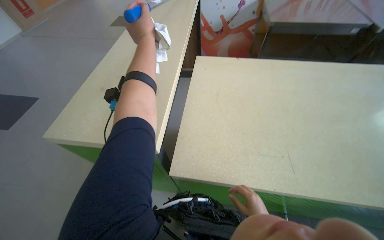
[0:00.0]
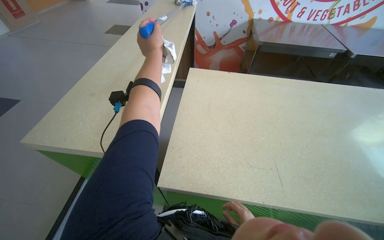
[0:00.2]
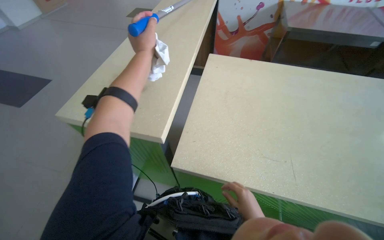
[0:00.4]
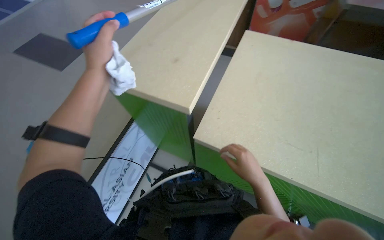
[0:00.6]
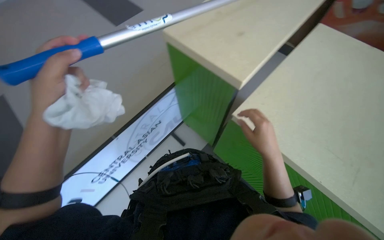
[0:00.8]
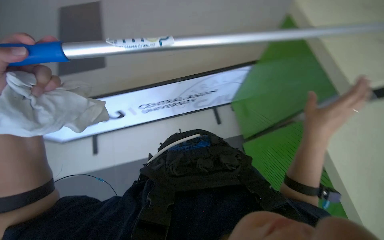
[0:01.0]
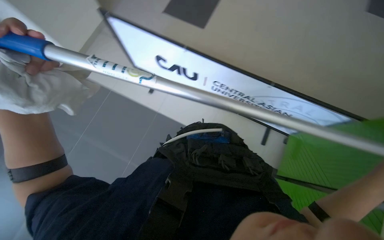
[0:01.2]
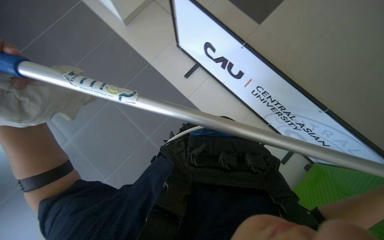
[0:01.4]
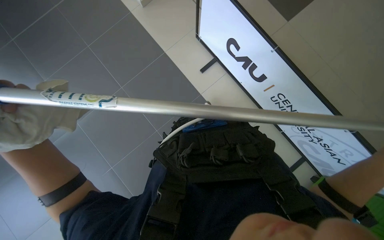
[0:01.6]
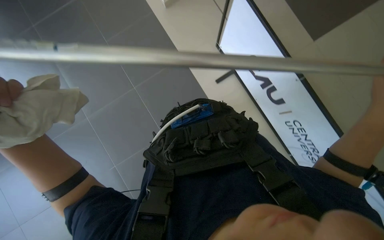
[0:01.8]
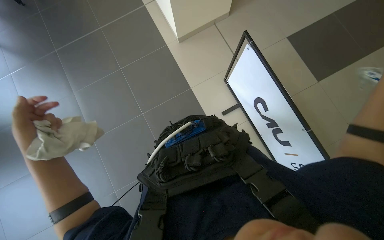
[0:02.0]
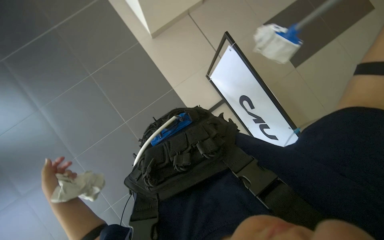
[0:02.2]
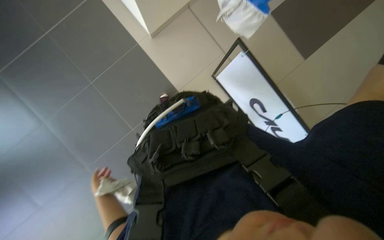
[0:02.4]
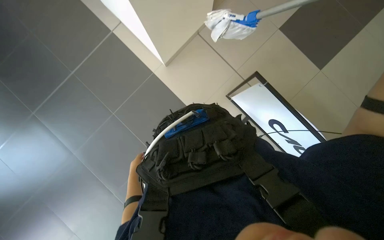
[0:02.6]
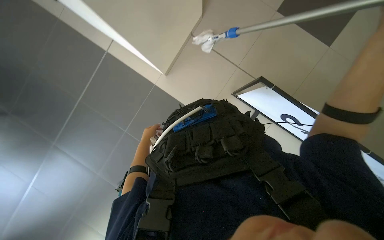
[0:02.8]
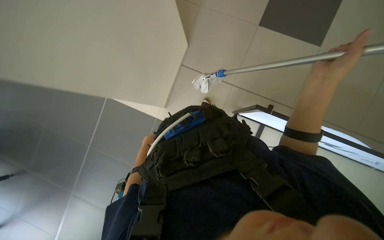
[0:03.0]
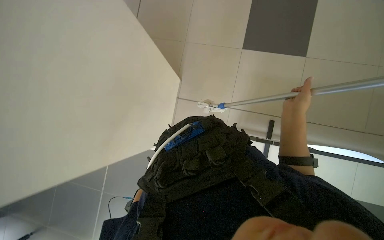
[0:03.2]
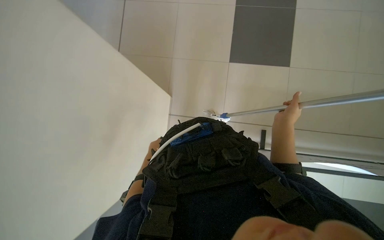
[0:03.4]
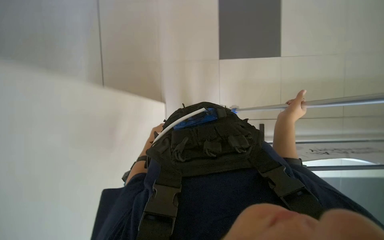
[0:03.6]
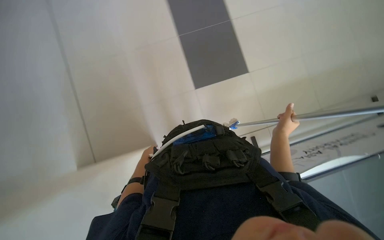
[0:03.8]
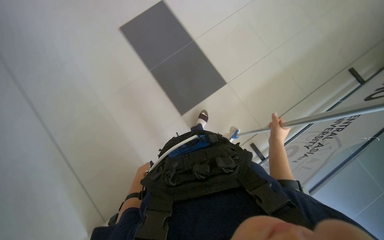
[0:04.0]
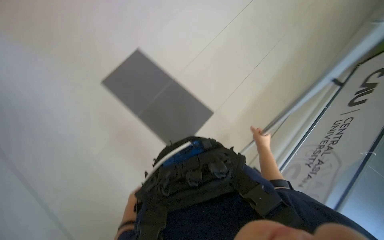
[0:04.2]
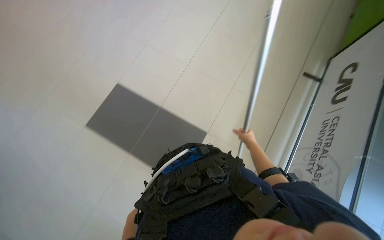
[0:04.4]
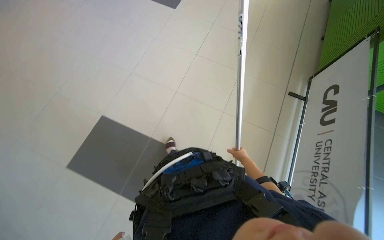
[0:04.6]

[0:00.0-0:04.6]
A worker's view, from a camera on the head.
Job: wiping surfaces.
The whole recording: Cleaning high surfaces with long-handled tool. The worker cleans various high surfaces, including the underside of counters and banners, using a long-handled tool.
0:00.0 to 0:01.6: The wearer looks roughly 125 degrees further to the left. The view tilts about 20 degrees downward.
0:03.0 to 0:04.6: The camera is carried some 60 cm. The view tips upward by approximately 25 degrees. The scene turns some 50 degrees counterclockwise in the picture.

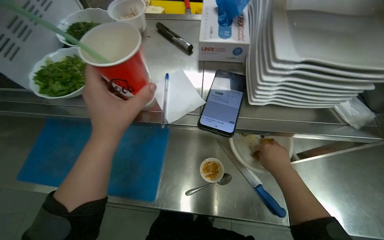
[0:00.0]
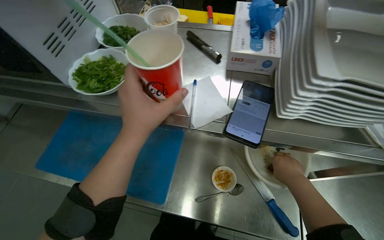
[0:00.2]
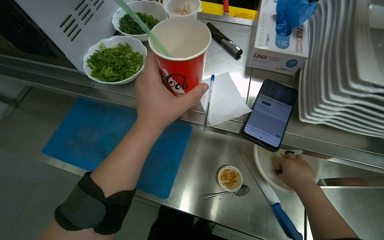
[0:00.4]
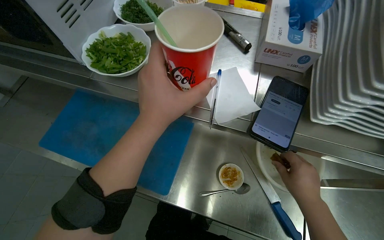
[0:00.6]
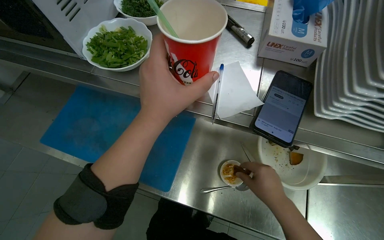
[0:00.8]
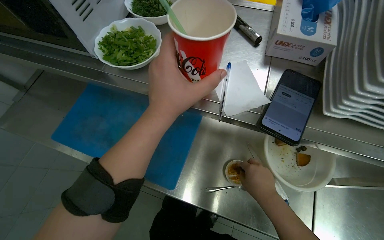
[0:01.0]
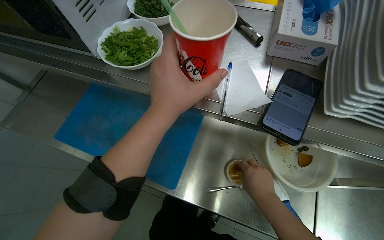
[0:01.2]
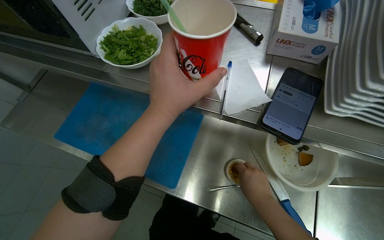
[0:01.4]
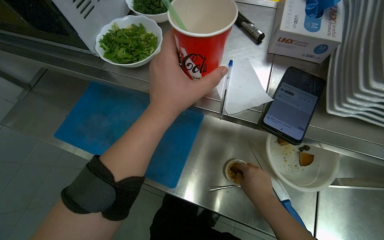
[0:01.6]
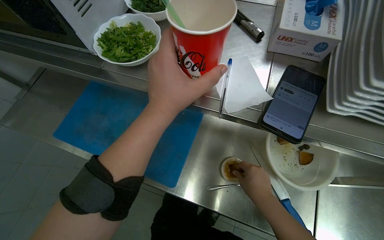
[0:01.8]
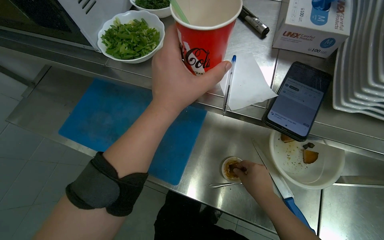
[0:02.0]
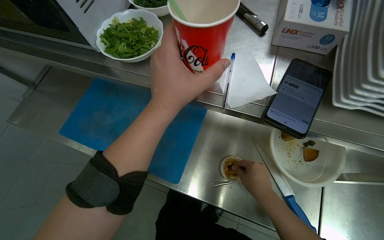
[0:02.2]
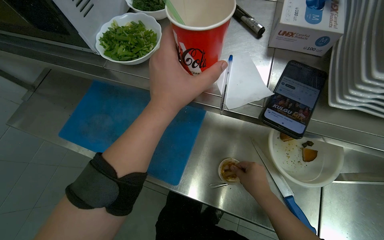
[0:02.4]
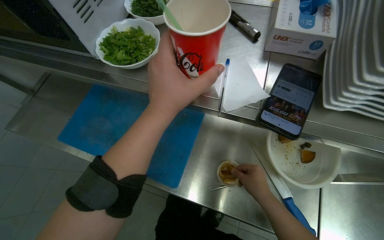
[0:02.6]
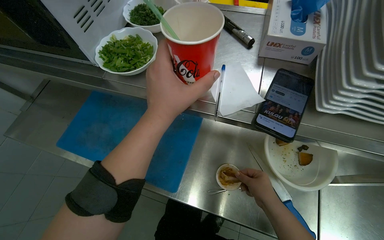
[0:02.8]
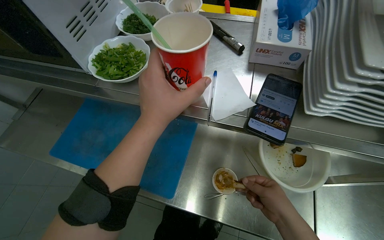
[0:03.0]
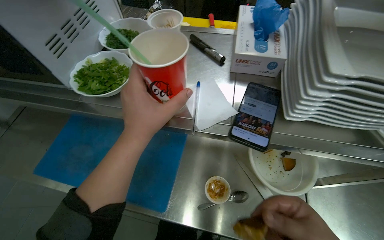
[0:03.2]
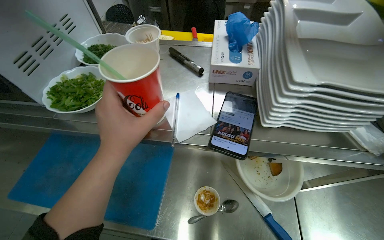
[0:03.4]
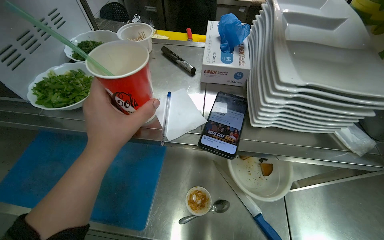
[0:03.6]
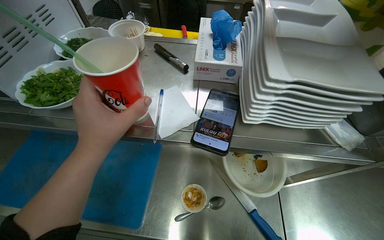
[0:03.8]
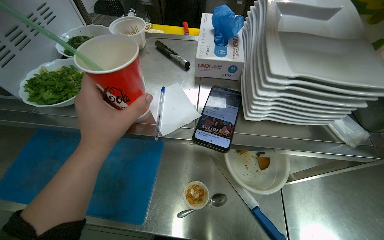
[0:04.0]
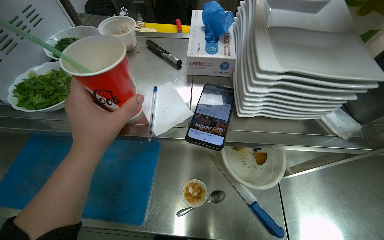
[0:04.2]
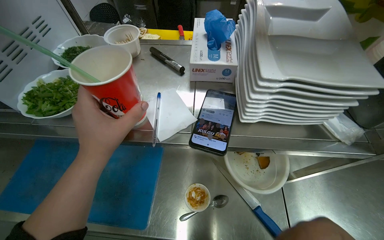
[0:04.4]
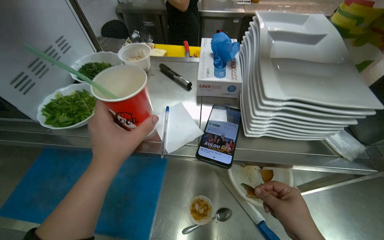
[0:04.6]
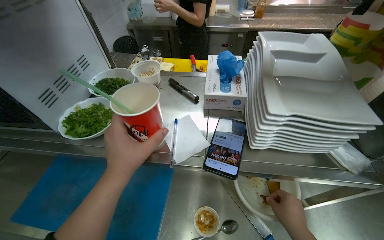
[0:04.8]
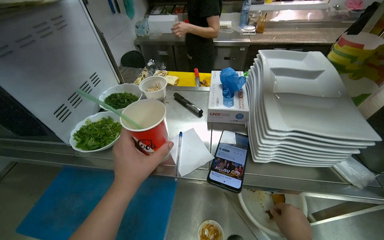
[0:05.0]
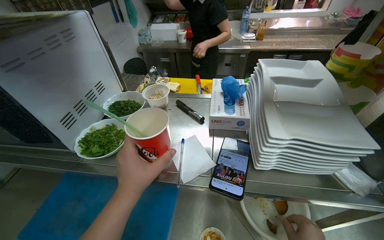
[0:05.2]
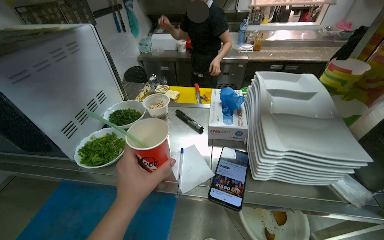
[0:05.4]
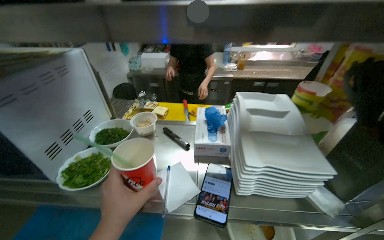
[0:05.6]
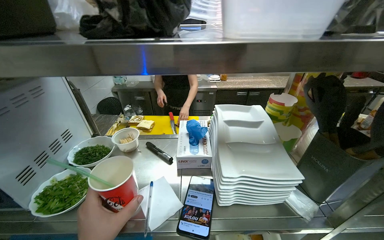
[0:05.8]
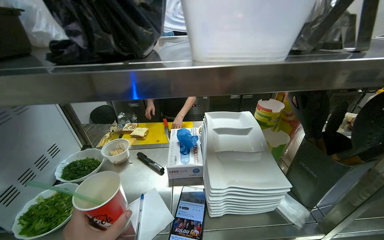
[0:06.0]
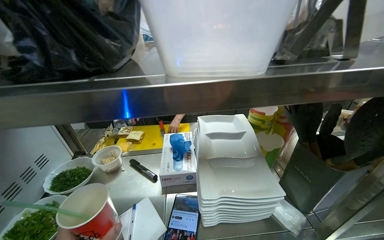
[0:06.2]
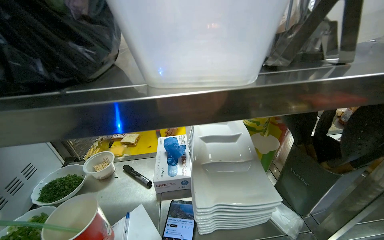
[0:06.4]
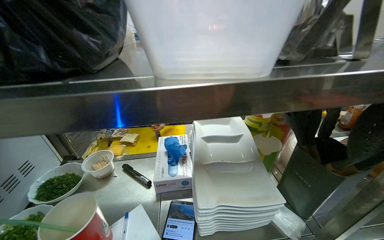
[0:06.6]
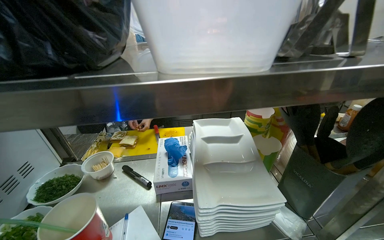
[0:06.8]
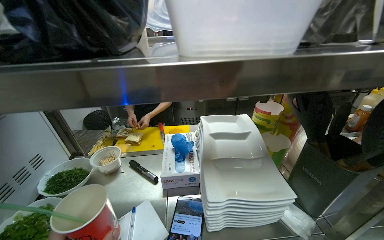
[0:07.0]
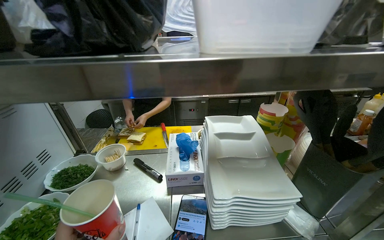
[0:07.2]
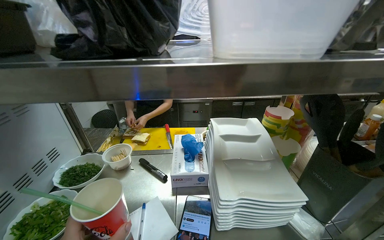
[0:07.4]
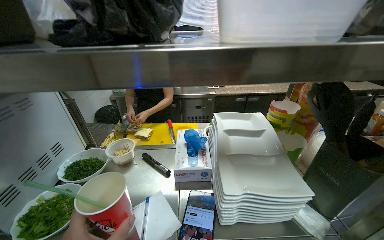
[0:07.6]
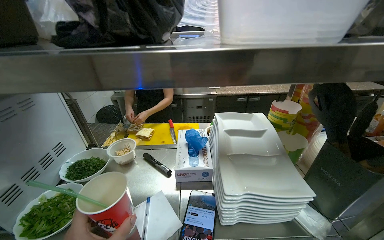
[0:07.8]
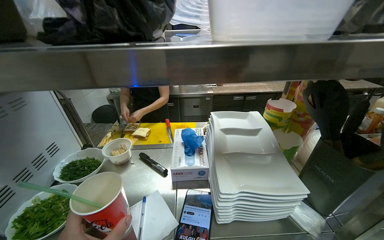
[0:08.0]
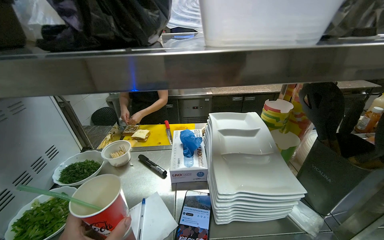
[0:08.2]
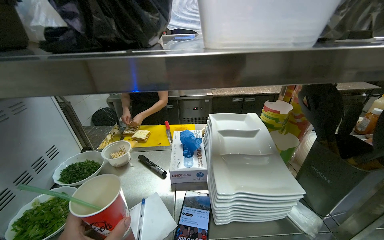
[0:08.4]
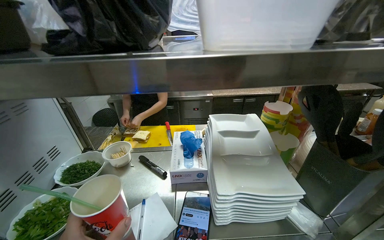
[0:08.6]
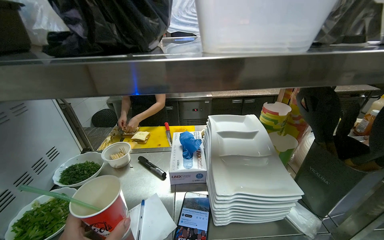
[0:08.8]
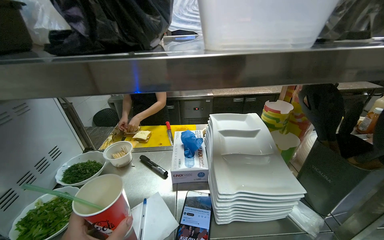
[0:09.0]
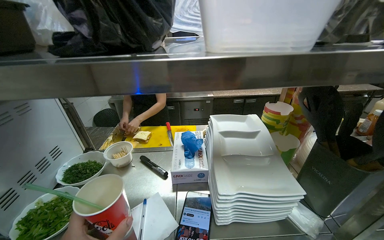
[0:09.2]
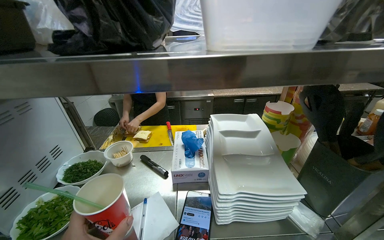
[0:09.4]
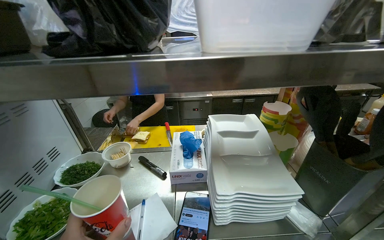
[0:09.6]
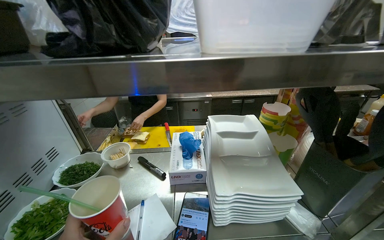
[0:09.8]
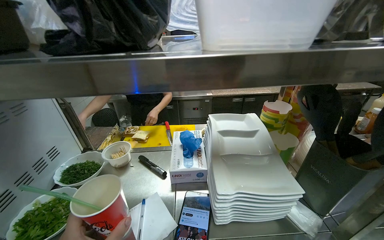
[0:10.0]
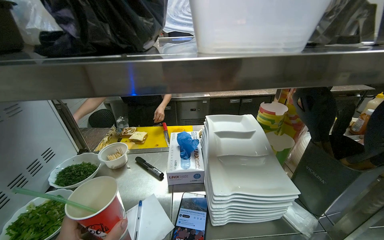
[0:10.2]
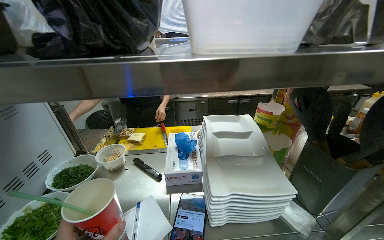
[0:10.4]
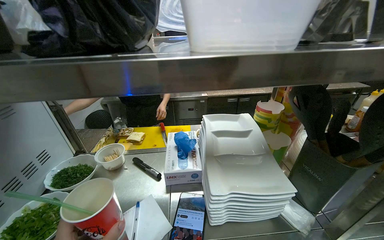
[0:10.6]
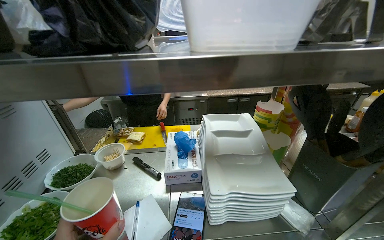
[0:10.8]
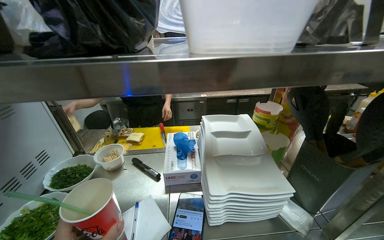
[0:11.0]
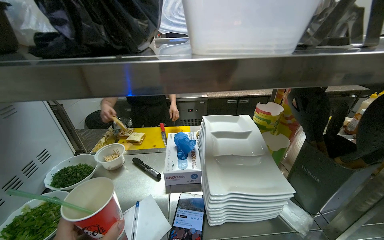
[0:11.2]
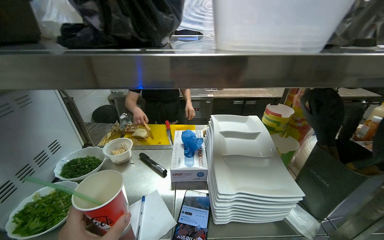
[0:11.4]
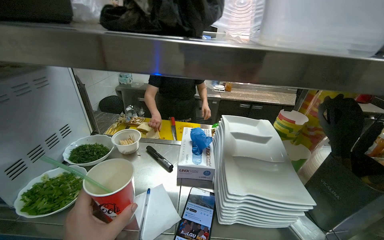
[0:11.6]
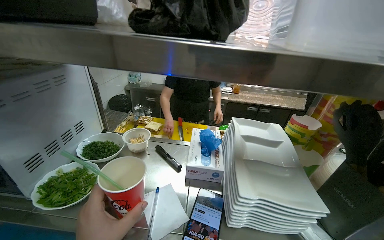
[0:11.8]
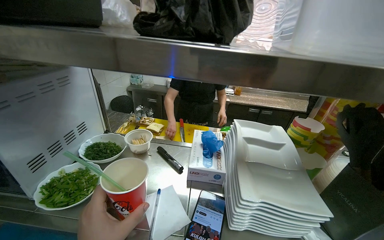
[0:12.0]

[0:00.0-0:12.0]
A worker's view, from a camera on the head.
Job: preparing food.
The whole recording: Mixing ingredients in a small cup. The worker mixes ingredients in a small cup with a spoon.
0:00.0 to 0:01.6: The right hand moves to the left, approximately 15 cm.
0:01.6 to 0:03.0: The hands are busy where they are.
0:04.4 to 0:06.0: The wearer looks about 25 degrees further upward.

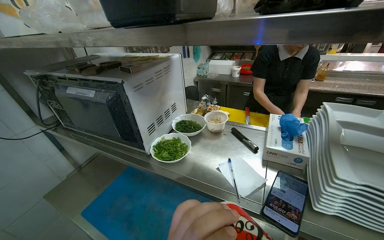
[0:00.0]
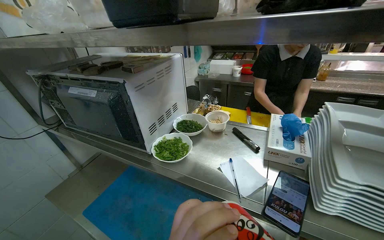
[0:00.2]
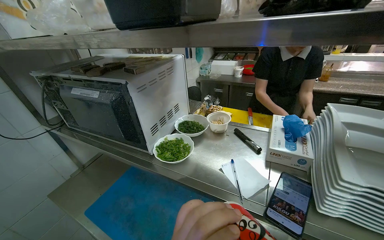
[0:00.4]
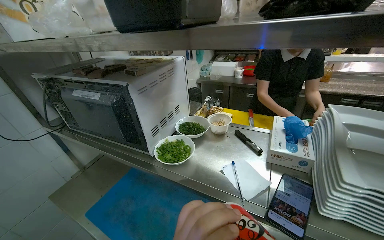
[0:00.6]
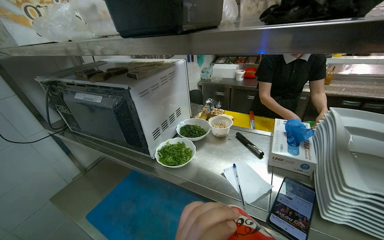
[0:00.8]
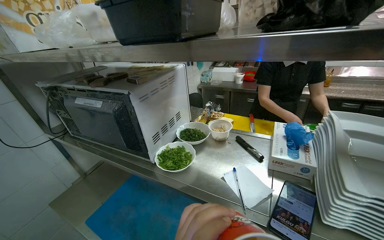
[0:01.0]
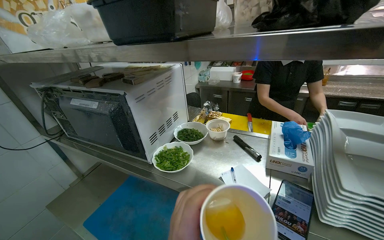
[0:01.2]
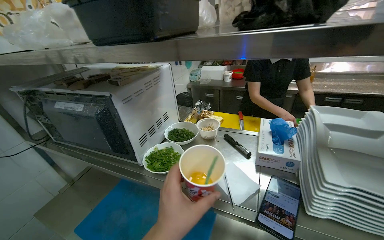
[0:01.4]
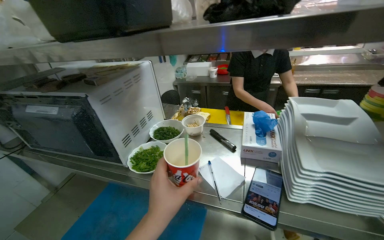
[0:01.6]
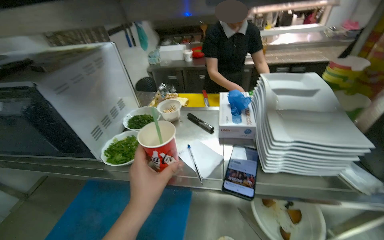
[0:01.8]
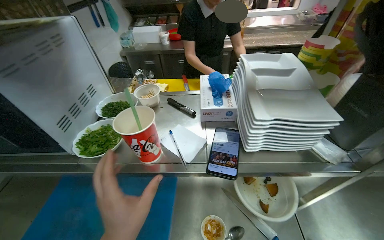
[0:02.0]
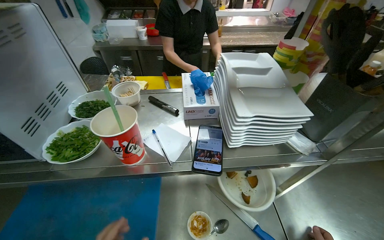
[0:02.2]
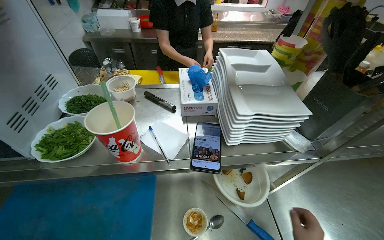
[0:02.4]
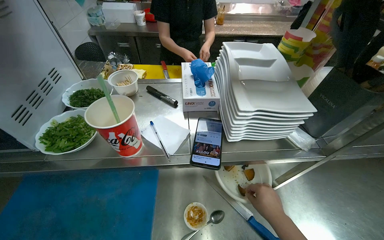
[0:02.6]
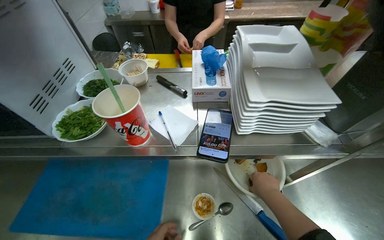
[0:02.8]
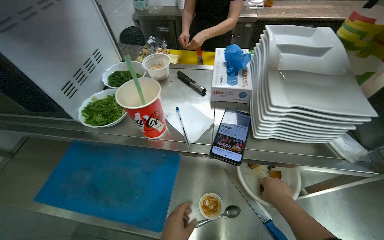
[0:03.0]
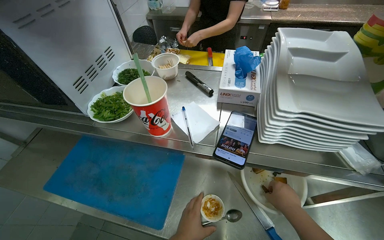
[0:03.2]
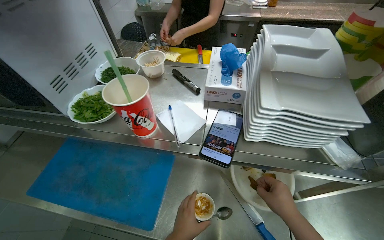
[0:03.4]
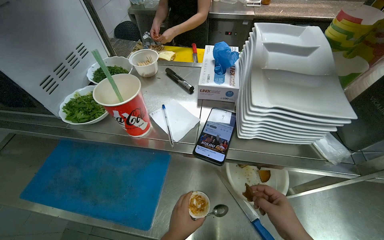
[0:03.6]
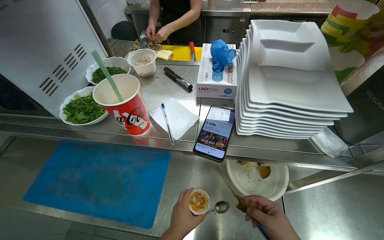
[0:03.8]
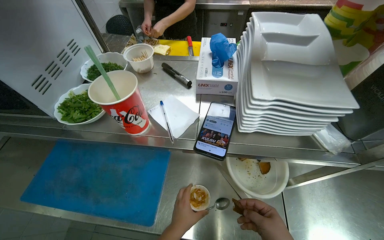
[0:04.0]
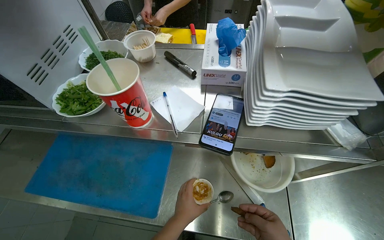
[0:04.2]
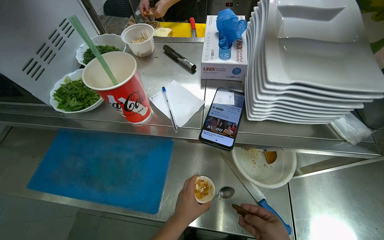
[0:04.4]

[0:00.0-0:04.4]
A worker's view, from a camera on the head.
Job: preparing food.
The whole recording: Mixing ingredients in a small cup. The worker mixes ingredients in a small cup with a spoon.
0:01.4 to 0:03.0: The view swings about 15 degrees to the right. The camera pitches downward, by roughly 20 degrees.
